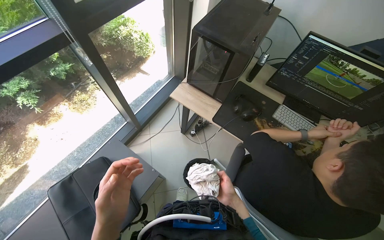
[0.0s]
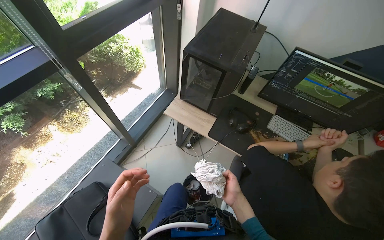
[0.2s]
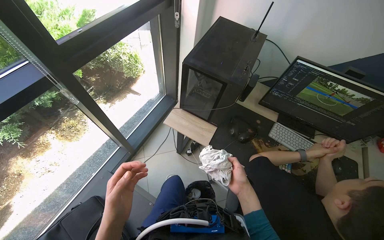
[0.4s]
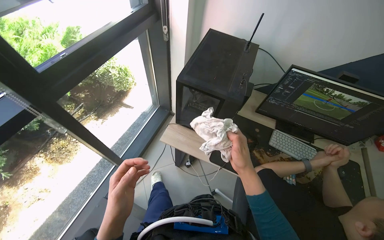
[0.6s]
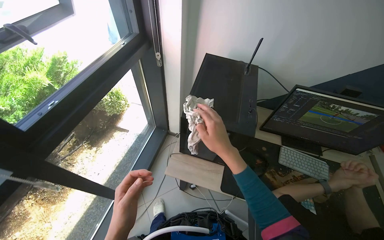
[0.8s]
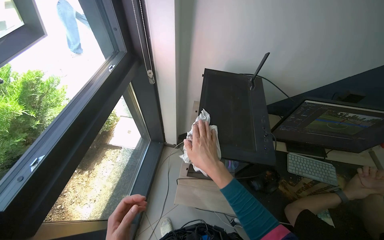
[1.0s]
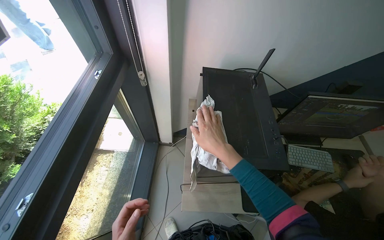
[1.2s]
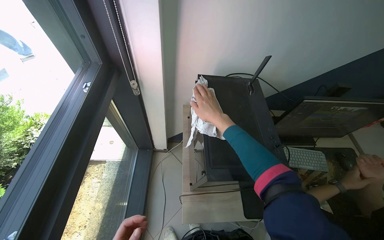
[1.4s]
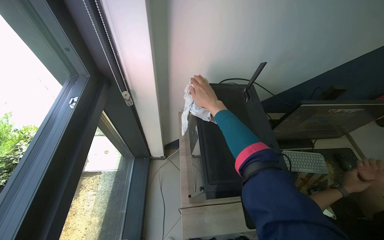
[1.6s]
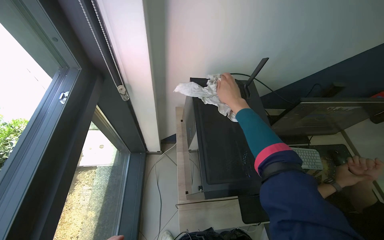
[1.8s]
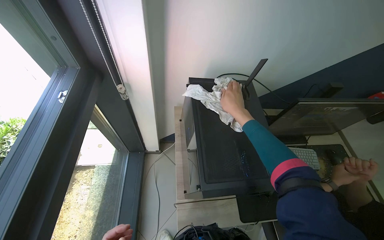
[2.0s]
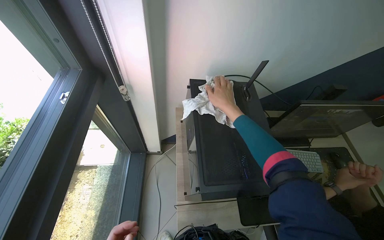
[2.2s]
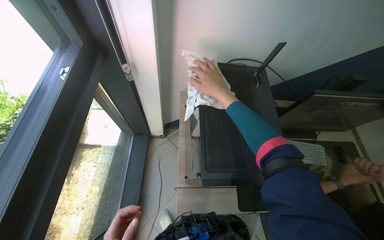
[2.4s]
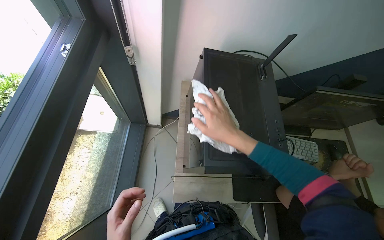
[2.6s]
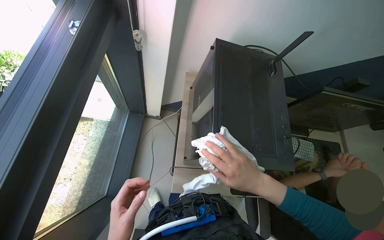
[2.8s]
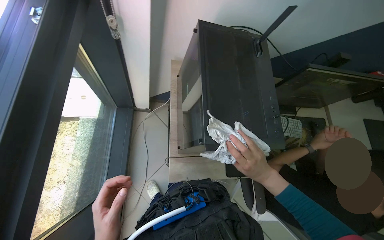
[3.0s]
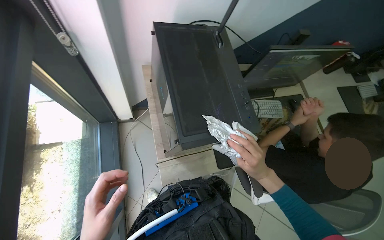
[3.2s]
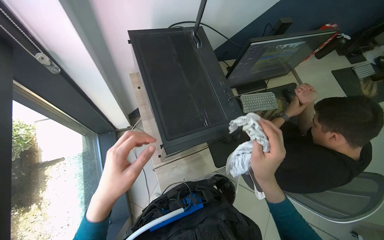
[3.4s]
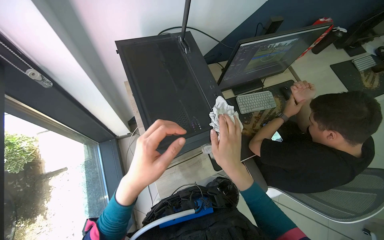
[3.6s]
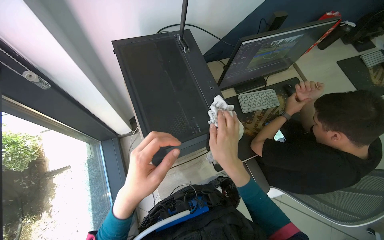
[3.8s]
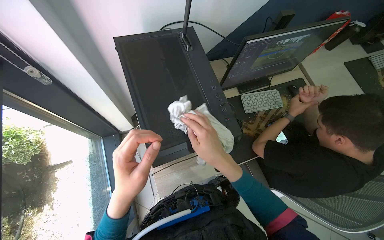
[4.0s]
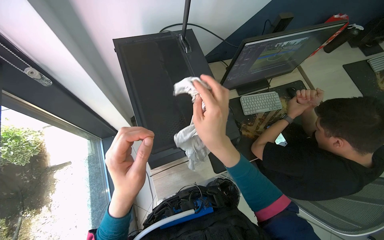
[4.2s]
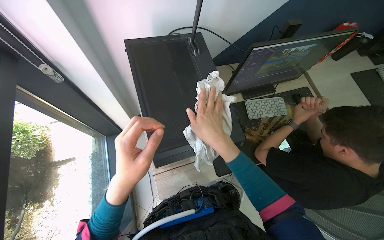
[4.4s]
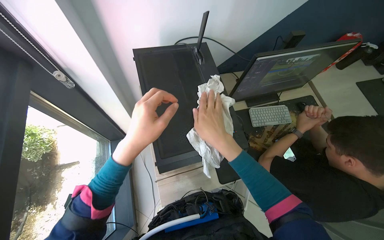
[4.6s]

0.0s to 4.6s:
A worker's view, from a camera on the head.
Job: wiping surfaces.
The whole recording: Wiping office desk and computer. The worker wipes the monitor, keyboard, mouse, and computer tower on an office desk.
0.0s to 1.6s: The head travels some 70 cm. The head rotates roughly 40 degrees to the right.
1.6s to 3.0s: The camera pitches downward, by approximately 15 degrees. The right hand goes approximately 30 cm down the picture.
3.0s to 4.6s: The right hand heads up the picture, covering approximately 10 cm.

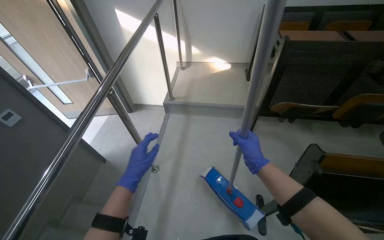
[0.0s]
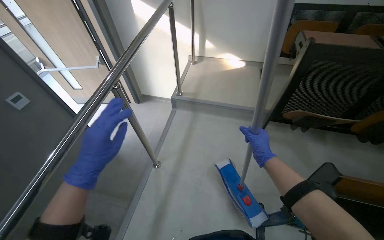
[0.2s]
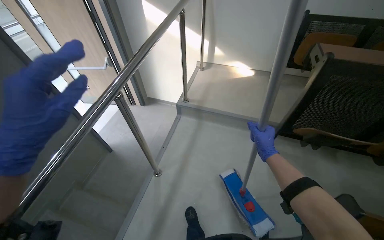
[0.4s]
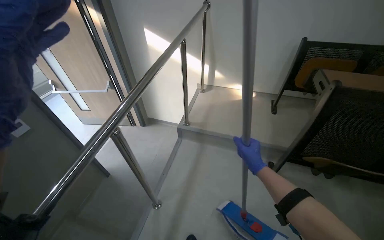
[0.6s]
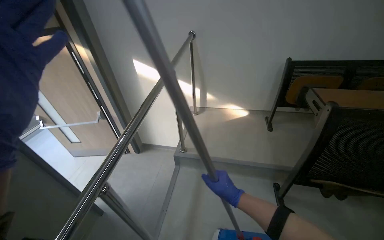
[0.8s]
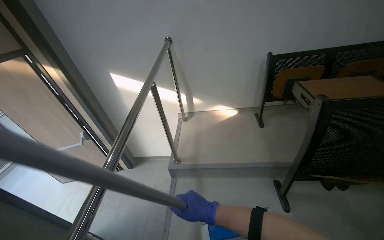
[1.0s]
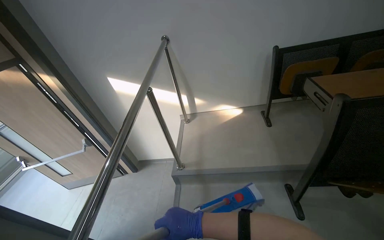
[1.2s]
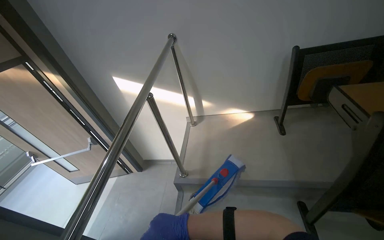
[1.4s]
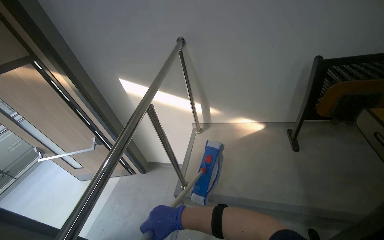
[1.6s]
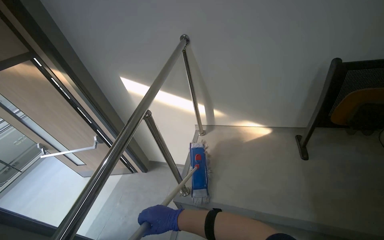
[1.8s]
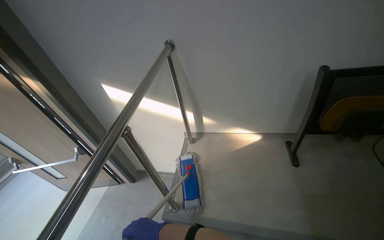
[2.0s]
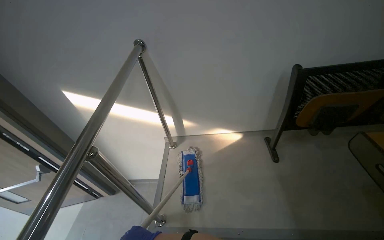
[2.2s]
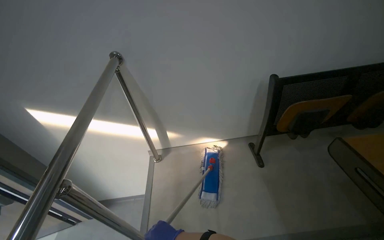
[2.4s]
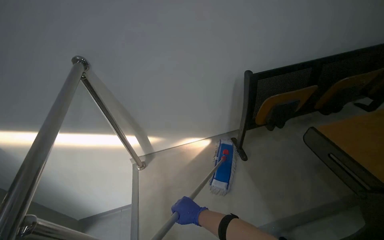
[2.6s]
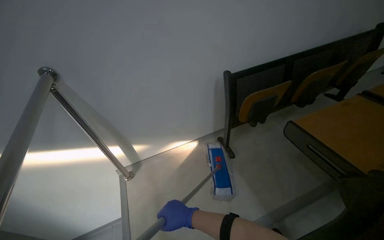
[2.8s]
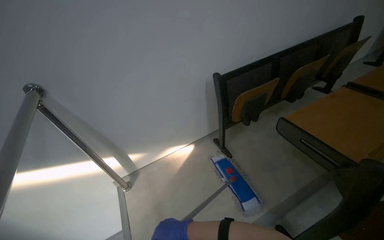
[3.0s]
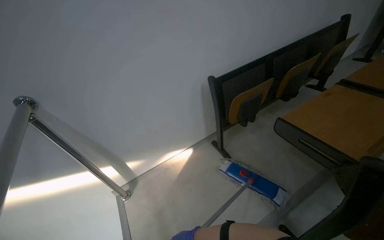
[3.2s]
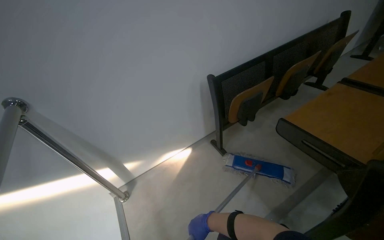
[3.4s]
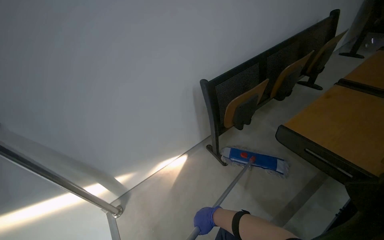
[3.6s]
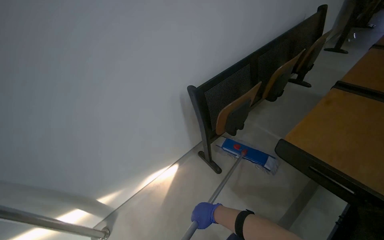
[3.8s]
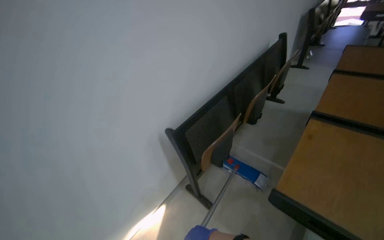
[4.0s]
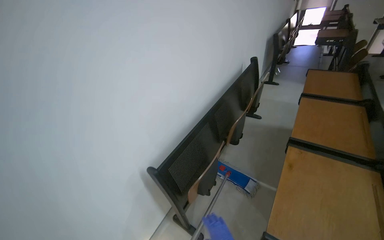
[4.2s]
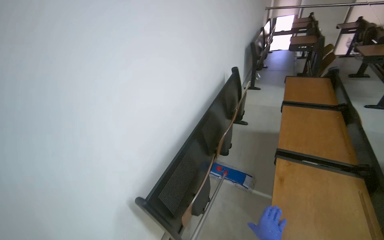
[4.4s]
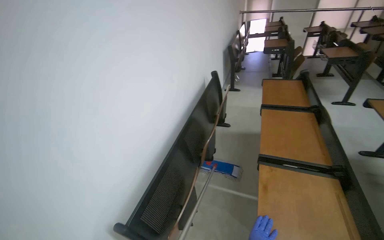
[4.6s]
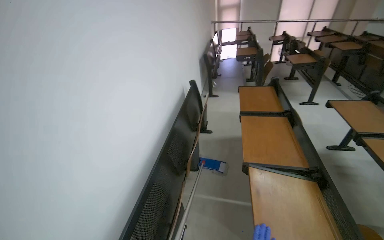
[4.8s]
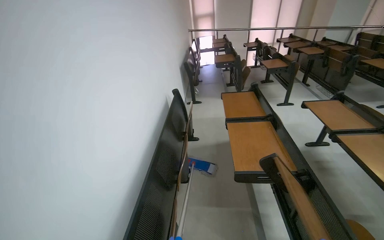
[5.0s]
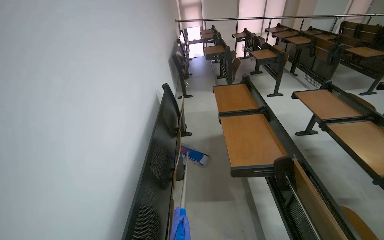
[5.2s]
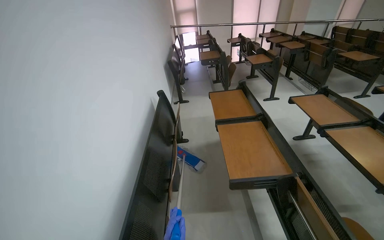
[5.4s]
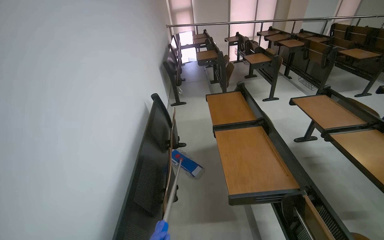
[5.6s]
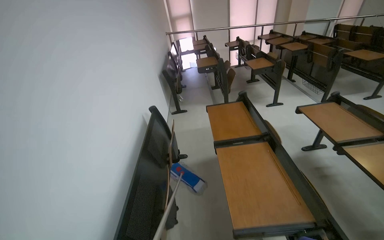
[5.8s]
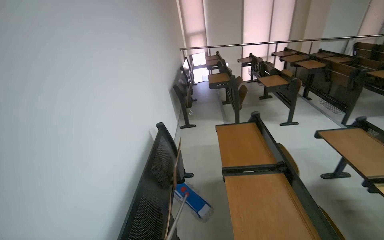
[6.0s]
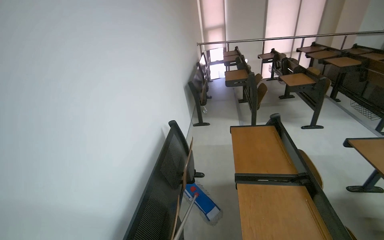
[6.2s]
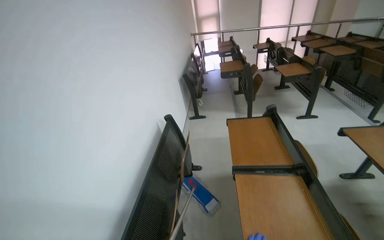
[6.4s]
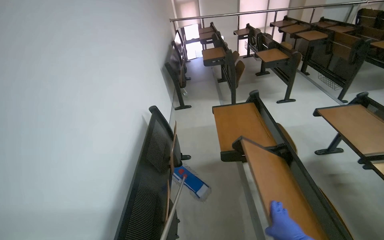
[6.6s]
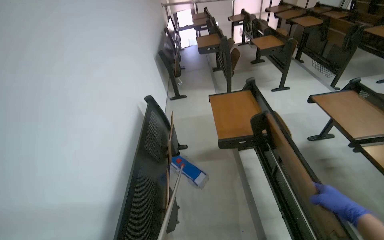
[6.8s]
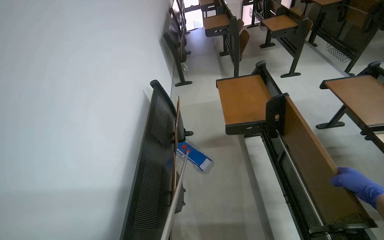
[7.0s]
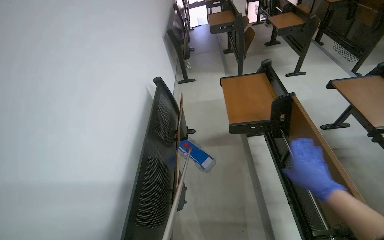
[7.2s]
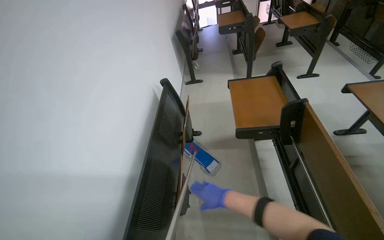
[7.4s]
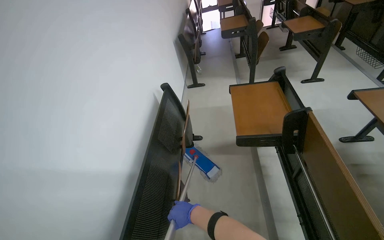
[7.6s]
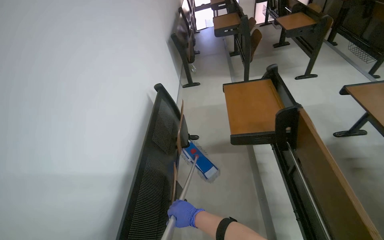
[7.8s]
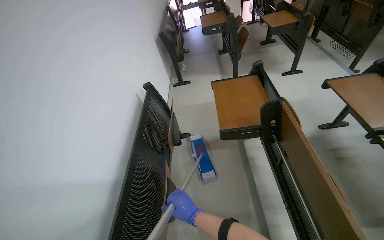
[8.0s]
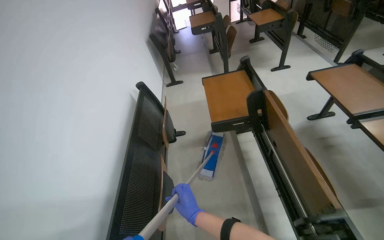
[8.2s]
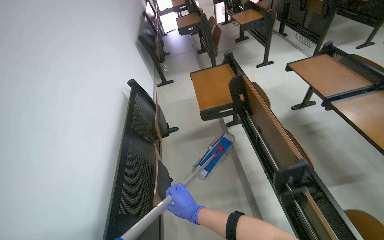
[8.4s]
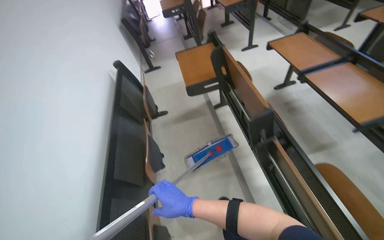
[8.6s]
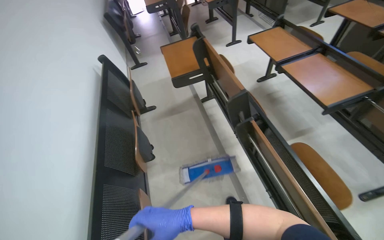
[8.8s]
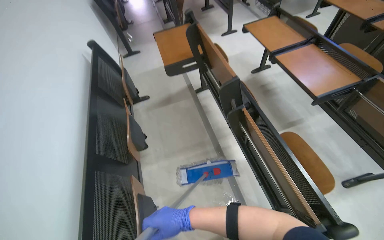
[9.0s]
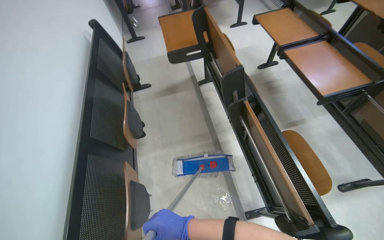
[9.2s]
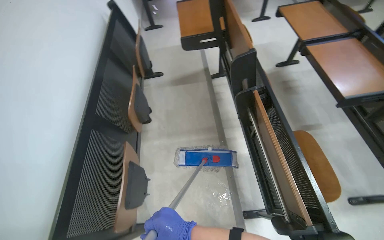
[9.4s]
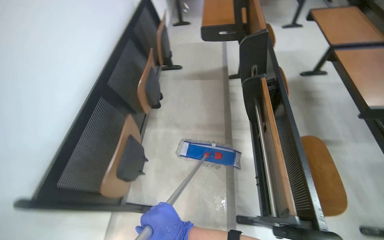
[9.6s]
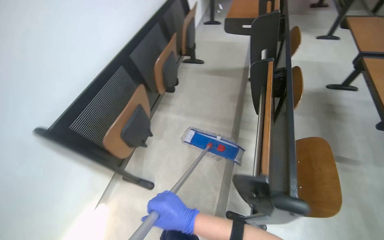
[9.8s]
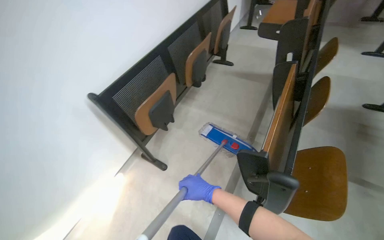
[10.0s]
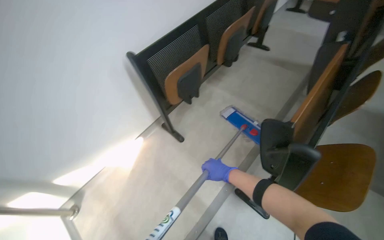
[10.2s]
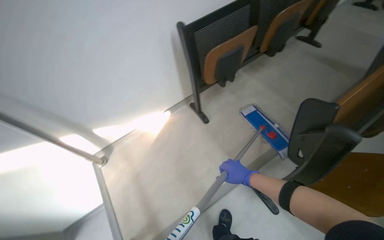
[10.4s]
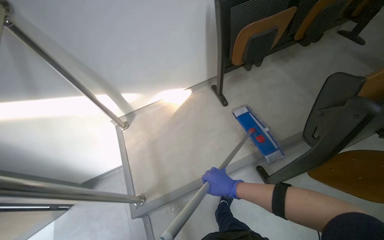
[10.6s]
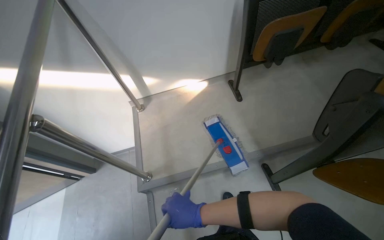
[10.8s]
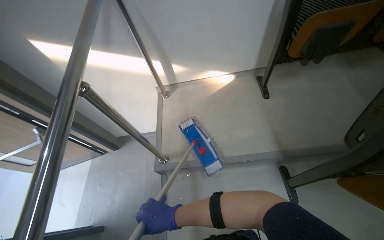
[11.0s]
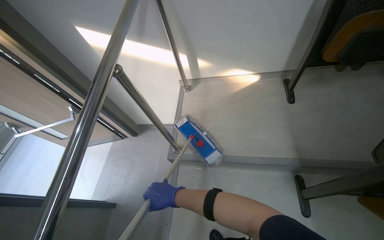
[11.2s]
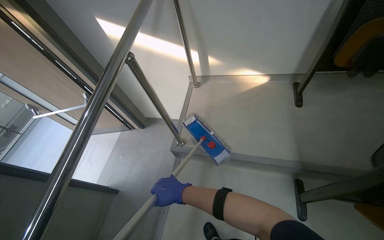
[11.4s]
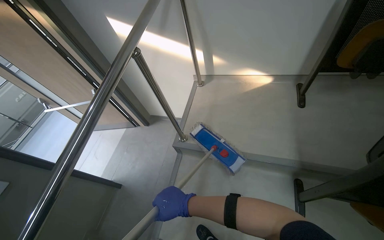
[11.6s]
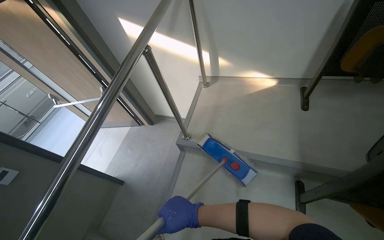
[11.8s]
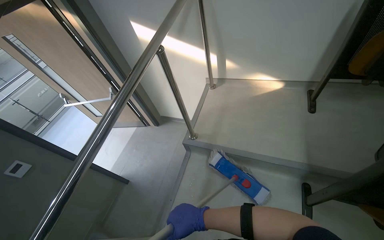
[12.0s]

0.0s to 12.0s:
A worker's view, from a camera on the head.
Job: mopping floor.
The whole recording: Mopping lecture hall floor. The worker mops the floor of the lecture hall, moving between the rows of seats.
0.0s to 1.6s: The camera travels approximately 90 cm.
1.6s to 3.0s: The camera is carried approximately 40 cm. The wearer's head swings some 40 degrees to the right.
3.0s to 4.4s: The wearer moves about 60 cm. The head turns to the right by some 35 degrees.
4.4s to 6.0s: The head travels about 60 cm. The head turns to the right by about 25 degrees.
6.0s to 7.6s: The wearer looks about 15 degrees further downward.
7.6s to 9.0s: The camera is carried roughly 40 cm. The wearer looks approximately 25 degrees further to the right.
9.0s to 10.4s: The wearer moves roughly 70 cm. The head rotates approximately 75 degrees to the left.
10.4s to 12.0s: The wearer moves some 50 cm. The wearer's head swings roughly 50 degrees to the left.

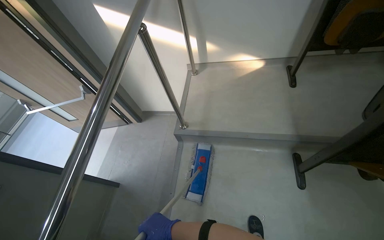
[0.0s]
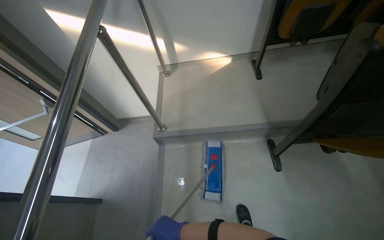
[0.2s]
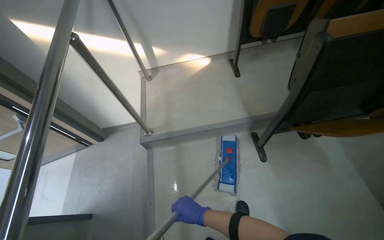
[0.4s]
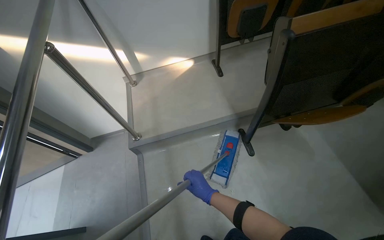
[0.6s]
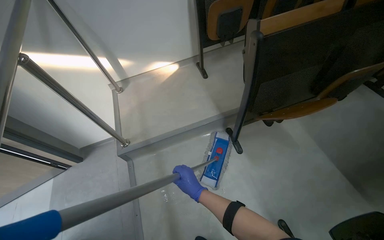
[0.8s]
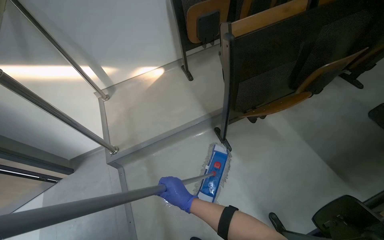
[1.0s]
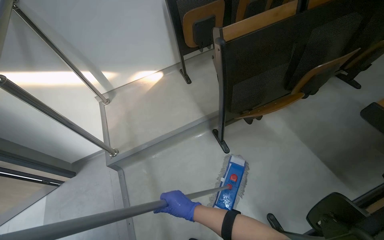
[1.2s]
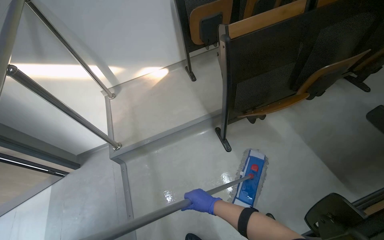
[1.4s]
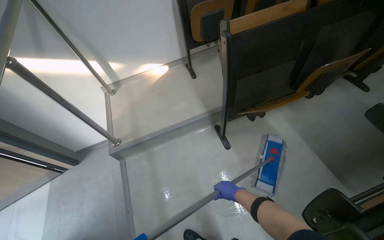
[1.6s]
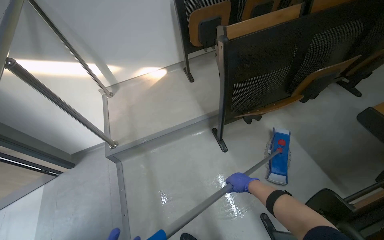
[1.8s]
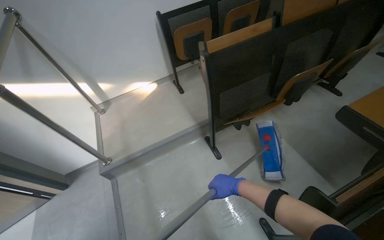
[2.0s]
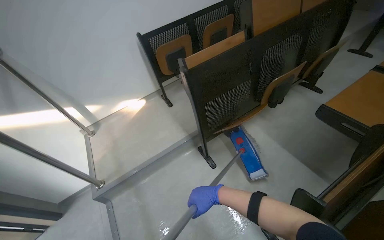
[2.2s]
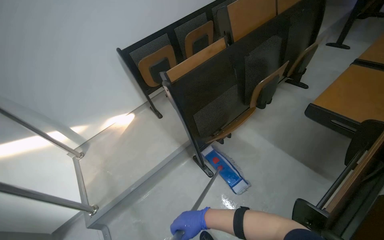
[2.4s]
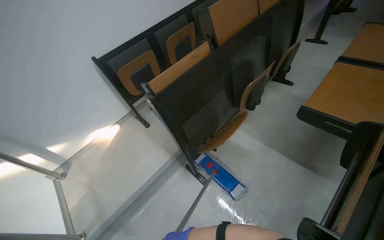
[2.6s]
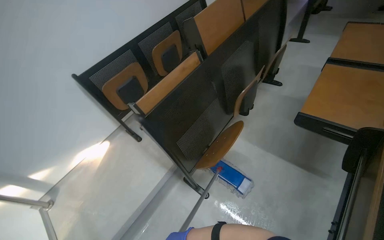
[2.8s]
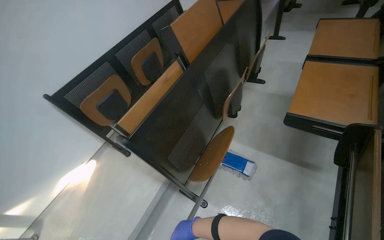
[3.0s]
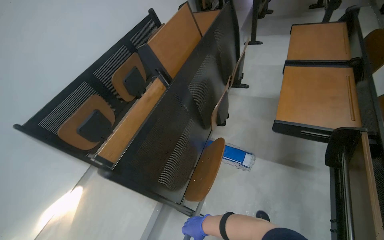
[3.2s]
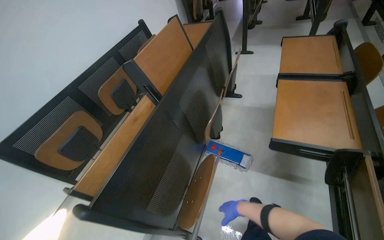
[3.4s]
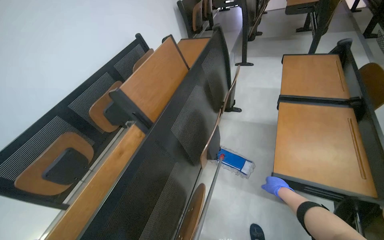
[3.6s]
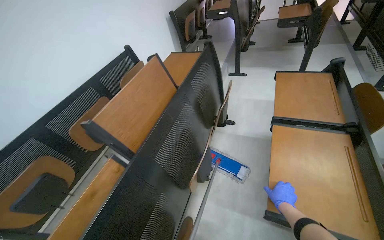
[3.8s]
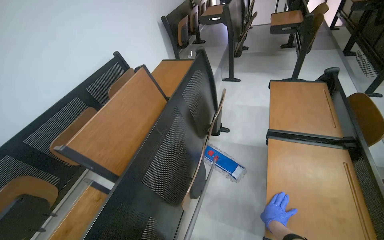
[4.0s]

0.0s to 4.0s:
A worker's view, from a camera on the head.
Job: mopping floor.
The whole recording: Mopping lecture hall floor. The worker mops the floor of the lecture hall, moving between the rows of seats.
0.0s to 1.4s: The wearer looks roughly 30 degrees further to the right.
1.4s to 2.6s: The wearer looks approximately 25 degrees further to the right.
2.6s to 4.0s: The head travels approximately 70 cm. The head turns to the right by roughly 25 degrees.
